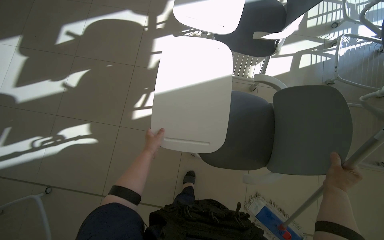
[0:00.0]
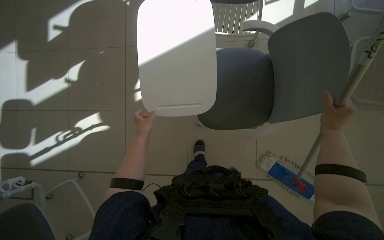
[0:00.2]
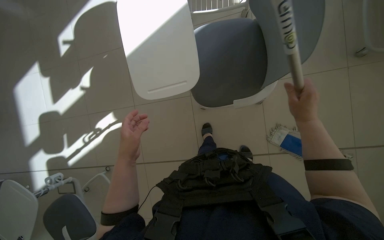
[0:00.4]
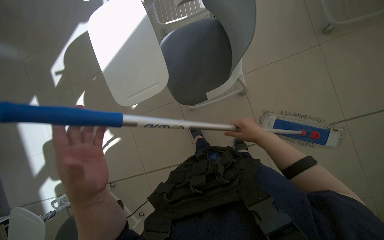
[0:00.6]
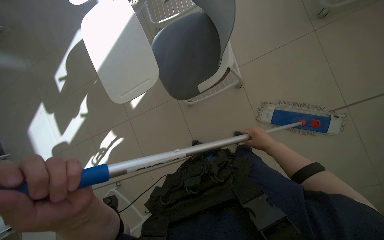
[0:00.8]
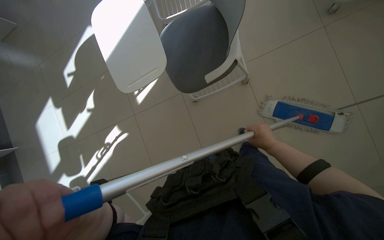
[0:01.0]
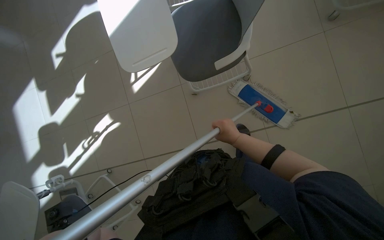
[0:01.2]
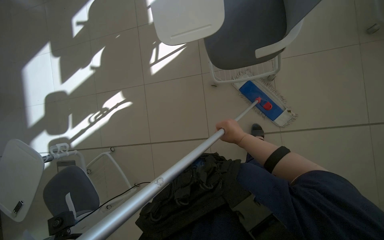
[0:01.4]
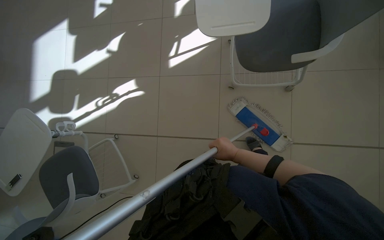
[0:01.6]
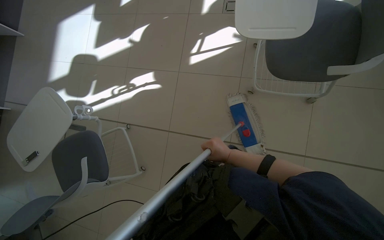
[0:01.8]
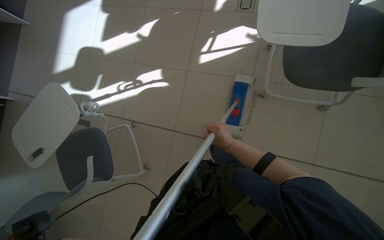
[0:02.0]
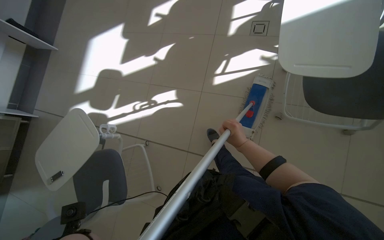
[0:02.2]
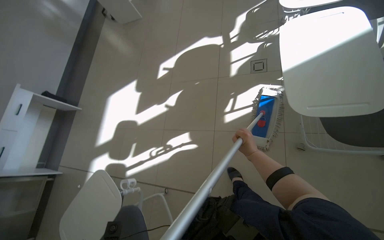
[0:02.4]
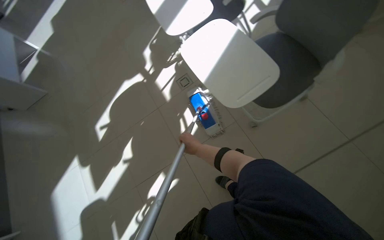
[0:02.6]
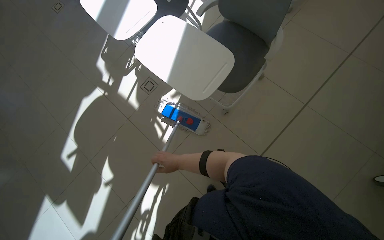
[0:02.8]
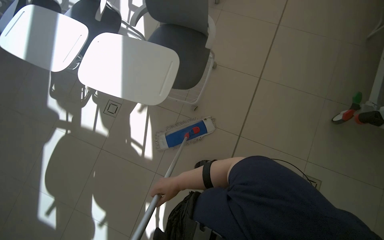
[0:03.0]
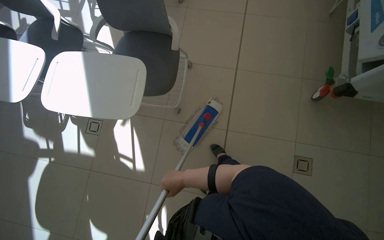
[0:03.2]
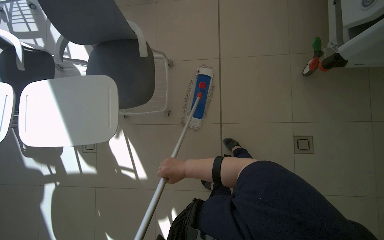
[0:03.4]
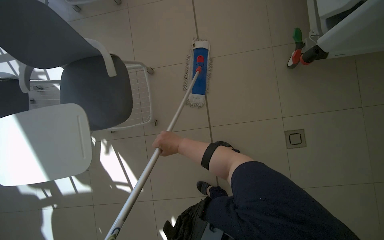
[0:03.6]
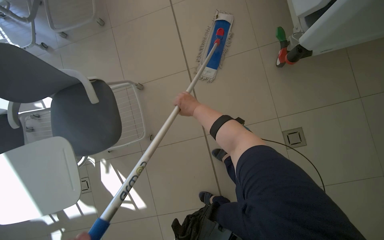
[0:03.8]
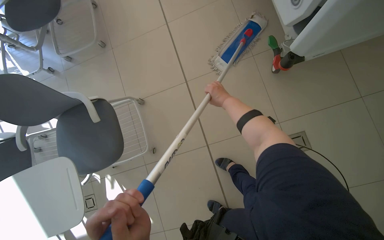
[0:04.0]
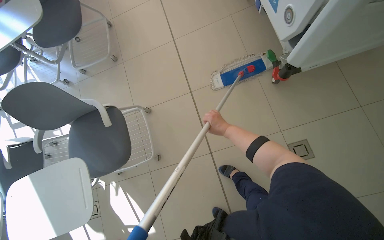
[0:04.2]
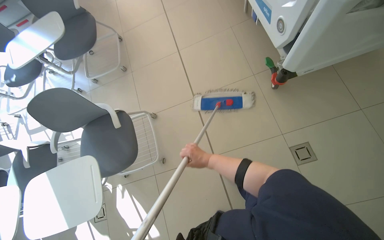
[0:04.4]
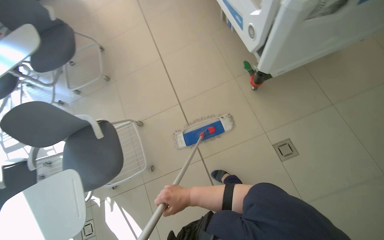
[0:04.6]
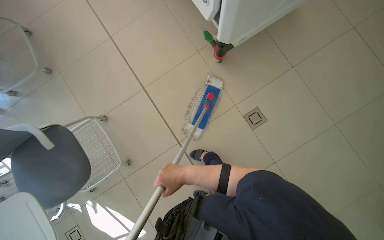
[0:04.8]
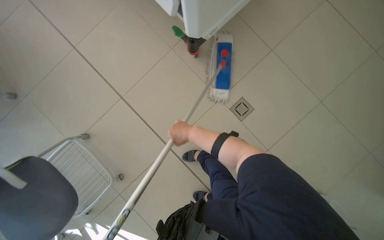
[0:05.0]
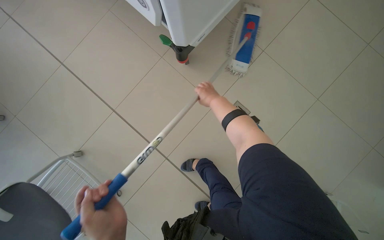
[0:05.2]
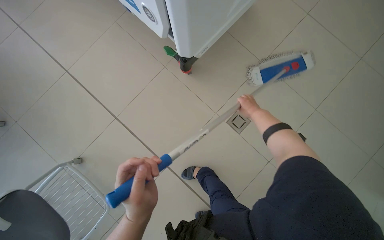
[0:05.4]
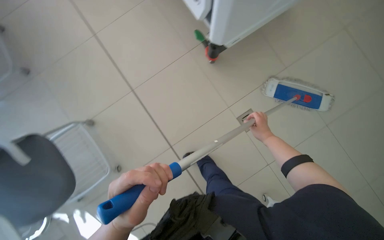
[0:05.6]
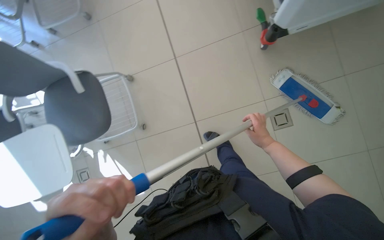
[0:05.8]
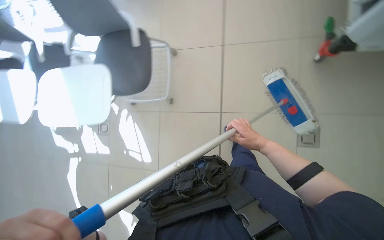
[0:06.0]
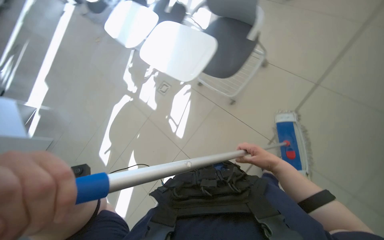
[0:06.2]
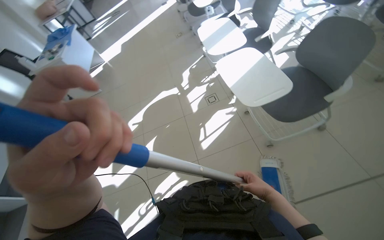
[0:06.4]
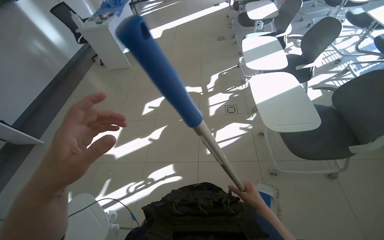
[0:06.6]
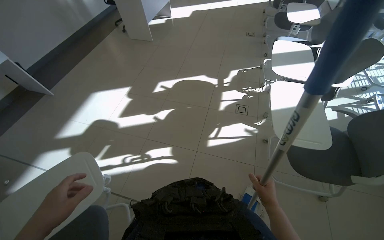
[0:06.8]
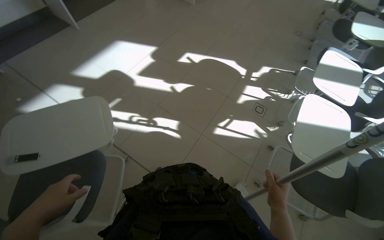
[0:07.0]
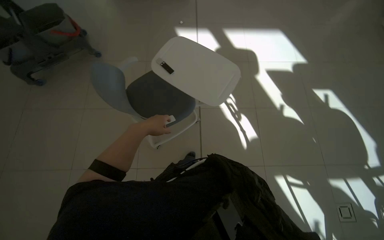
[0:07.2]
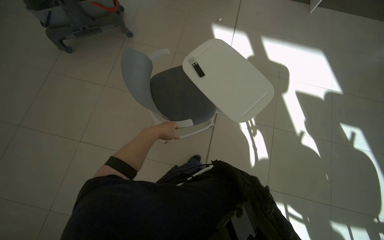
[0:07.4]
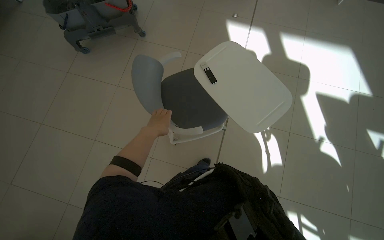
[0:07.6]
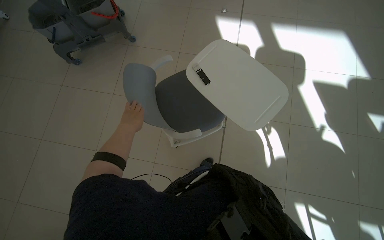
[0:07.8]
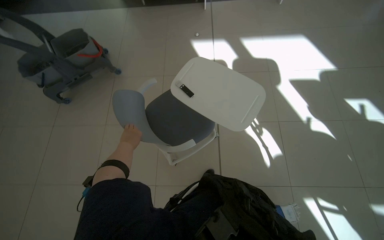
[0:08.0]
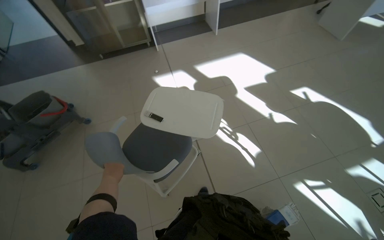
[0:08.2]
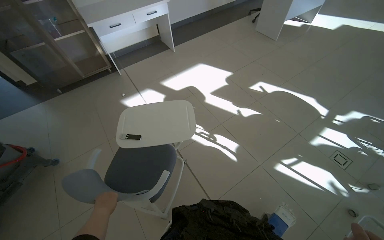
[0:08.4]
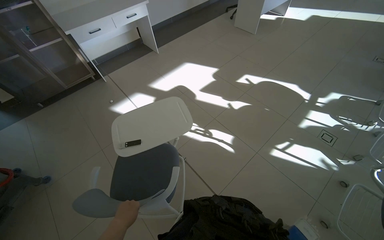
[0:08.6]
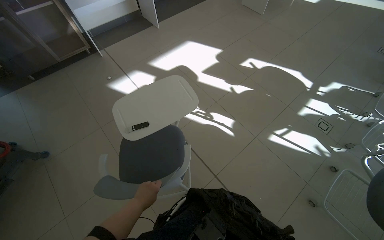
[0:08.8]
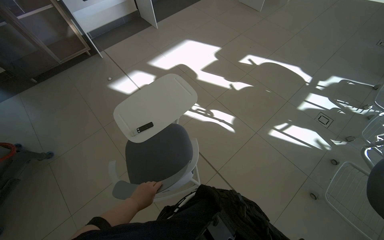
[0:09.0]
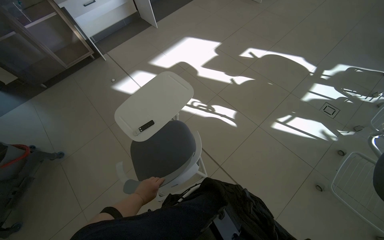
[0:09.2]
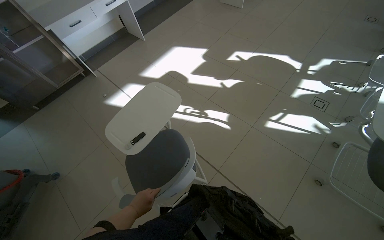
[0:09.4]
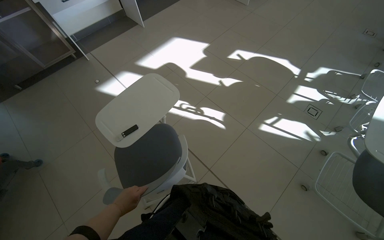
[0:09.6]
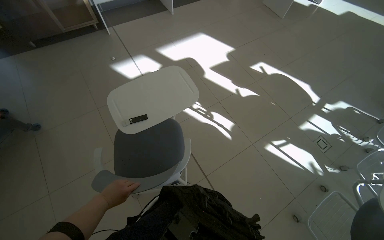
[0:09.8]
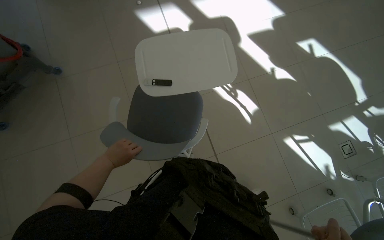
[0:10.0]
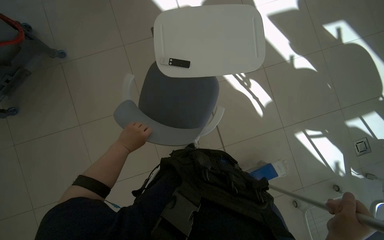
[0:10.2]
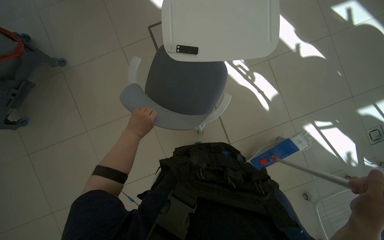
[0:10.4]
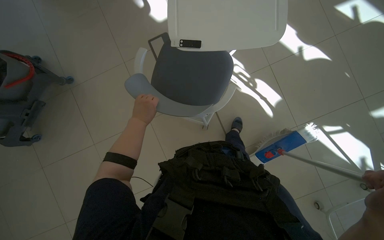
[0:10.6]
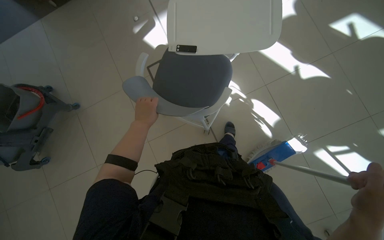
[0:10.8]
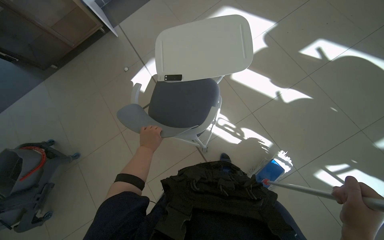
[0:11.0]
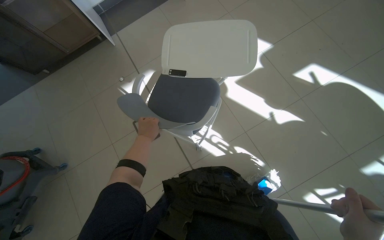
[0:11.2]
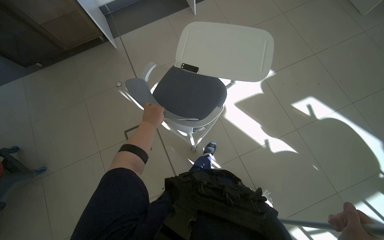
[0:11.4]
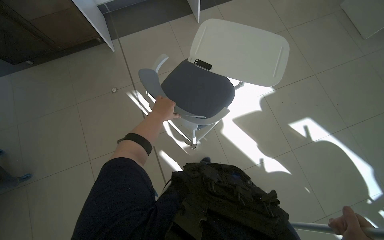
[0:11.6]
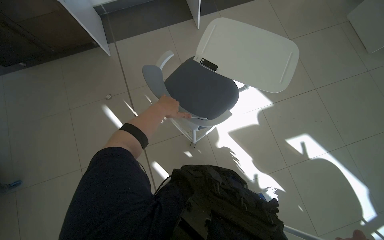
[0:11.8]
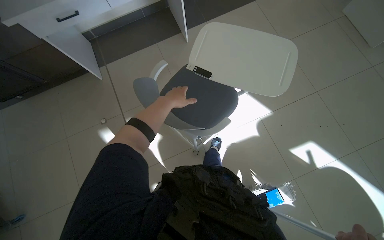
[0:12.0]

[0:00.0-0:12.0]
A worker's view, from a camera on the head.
Job: mopping floor.
The whole recording: Mopping the room floor. The worker mops the tiled floor in the room, moving around furniture and equipment.
0:00.0 to 0:01.6: The head travels roughly 40 cm.
0:01.6 to 0:03.0: The head turns to the right by approximately 45 degrees. The view tips upward by some 25 degrees.
0:04.4 to 0:06.0: The head rotates some 20 degrees to the right.
0:07.6 to 0:09.0: The head turns to the right by about 60 degrees. The wearer looks roughly 20 degrees further upward.
0:09.0 to 0:10.4: The wearer looks some 25 degrees further downward.
0:10.4 to 0:12.0: The wearer moves about 1 m. The view tilts roughly 15 degrees upward.

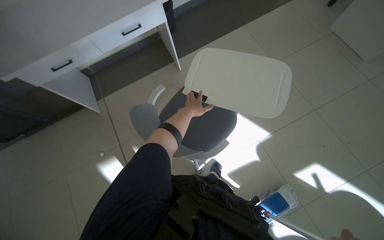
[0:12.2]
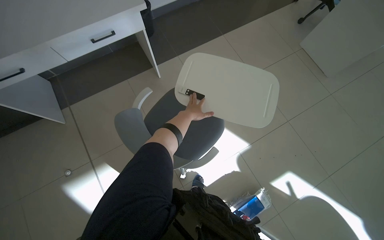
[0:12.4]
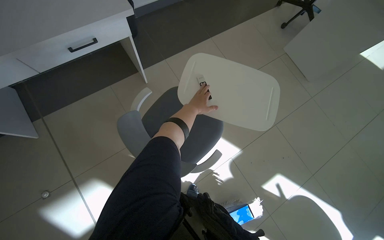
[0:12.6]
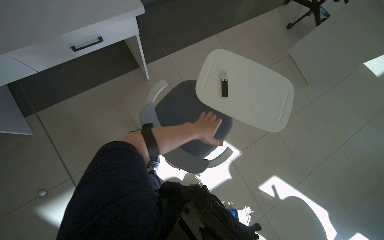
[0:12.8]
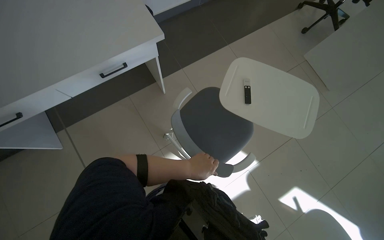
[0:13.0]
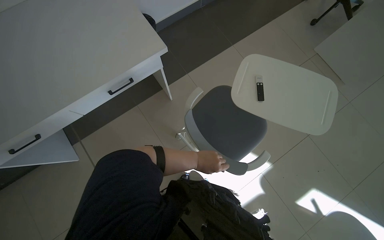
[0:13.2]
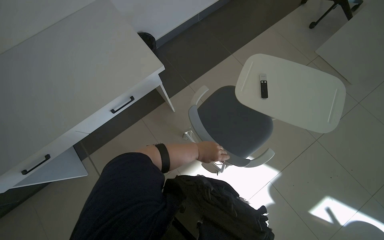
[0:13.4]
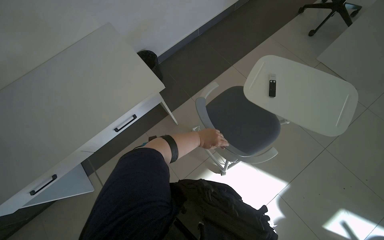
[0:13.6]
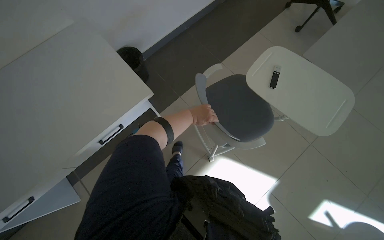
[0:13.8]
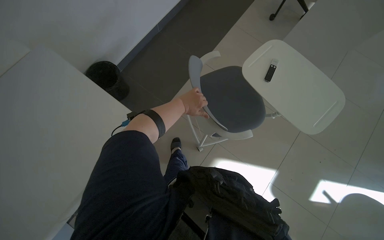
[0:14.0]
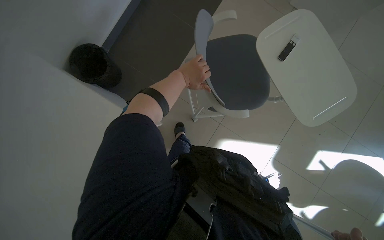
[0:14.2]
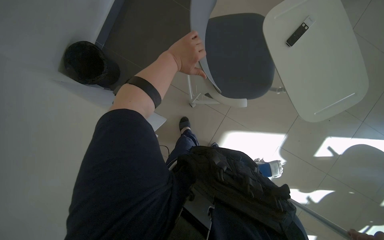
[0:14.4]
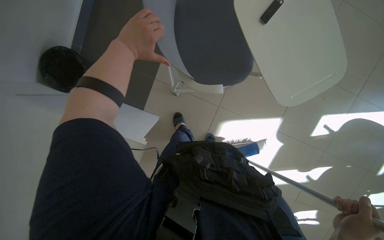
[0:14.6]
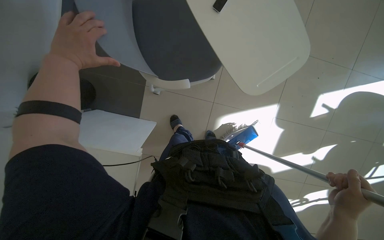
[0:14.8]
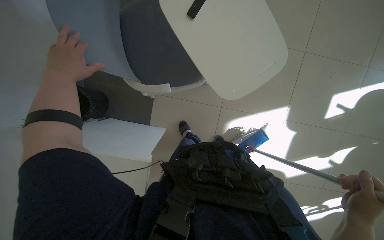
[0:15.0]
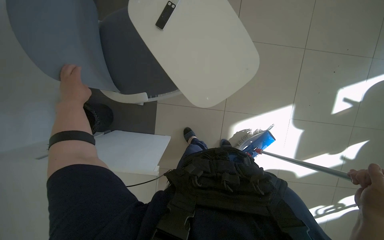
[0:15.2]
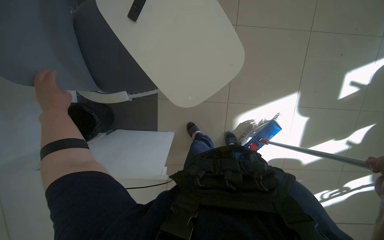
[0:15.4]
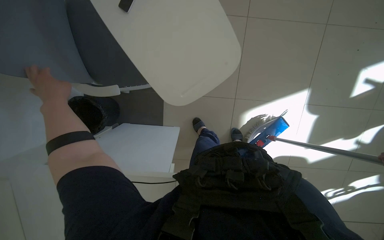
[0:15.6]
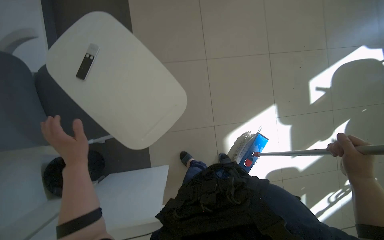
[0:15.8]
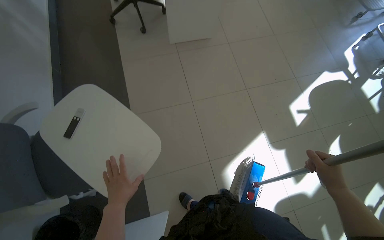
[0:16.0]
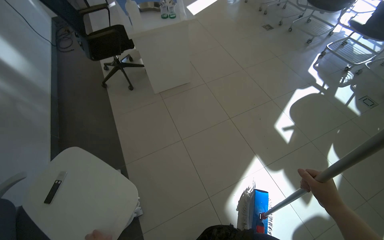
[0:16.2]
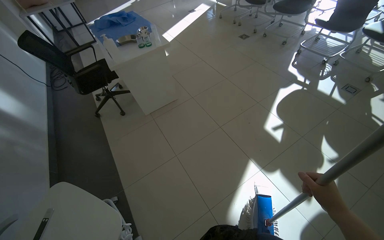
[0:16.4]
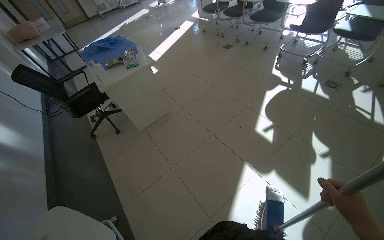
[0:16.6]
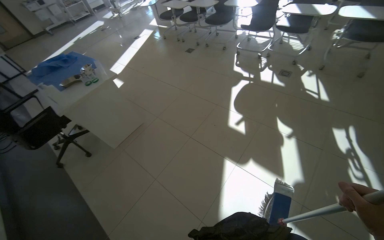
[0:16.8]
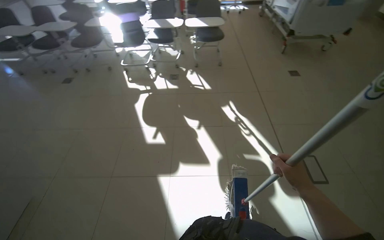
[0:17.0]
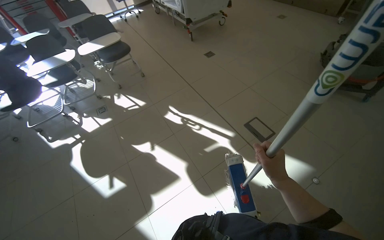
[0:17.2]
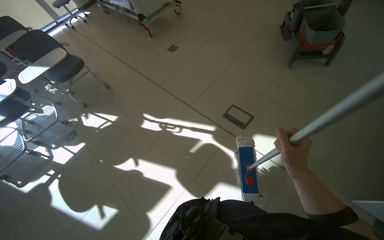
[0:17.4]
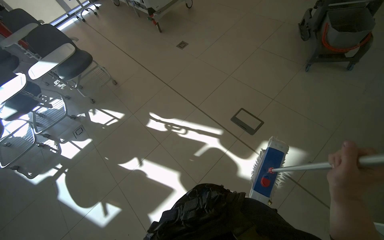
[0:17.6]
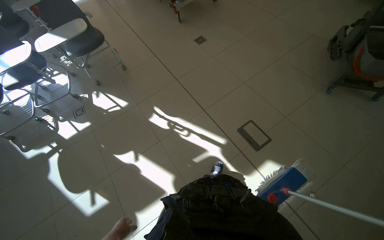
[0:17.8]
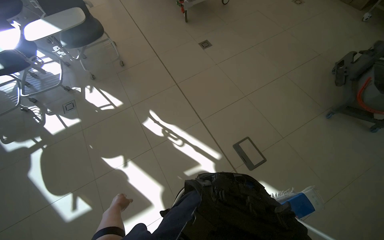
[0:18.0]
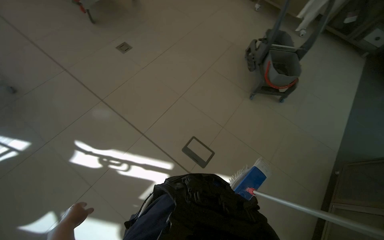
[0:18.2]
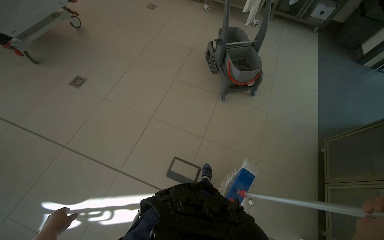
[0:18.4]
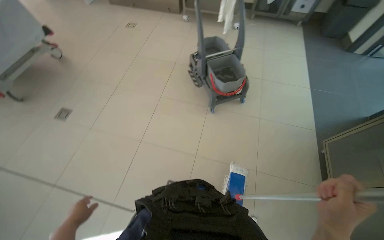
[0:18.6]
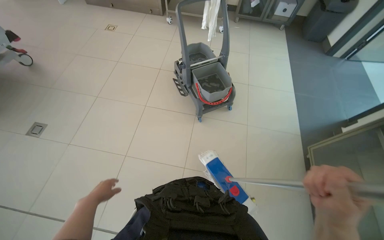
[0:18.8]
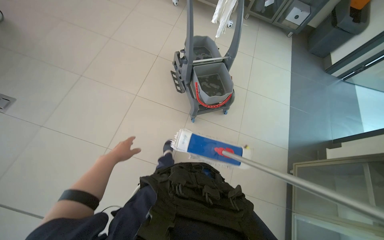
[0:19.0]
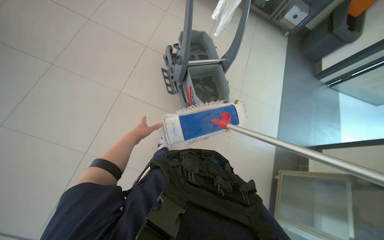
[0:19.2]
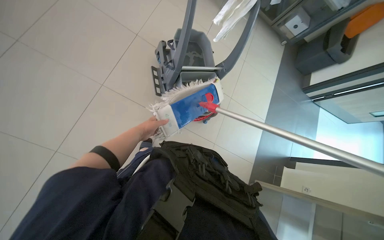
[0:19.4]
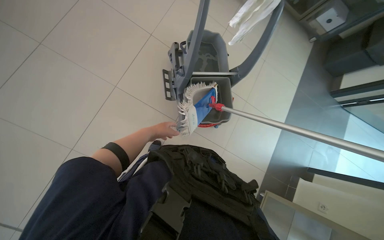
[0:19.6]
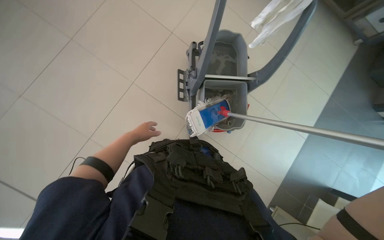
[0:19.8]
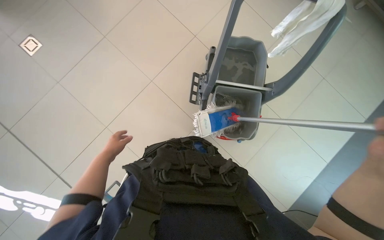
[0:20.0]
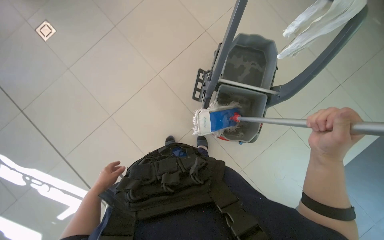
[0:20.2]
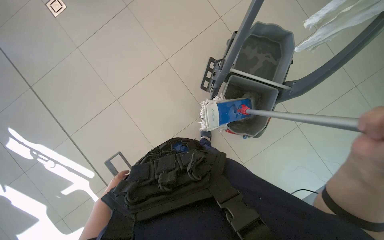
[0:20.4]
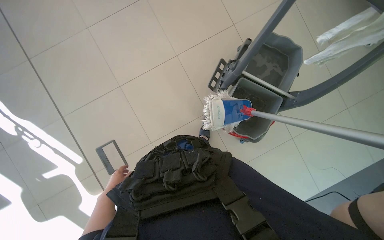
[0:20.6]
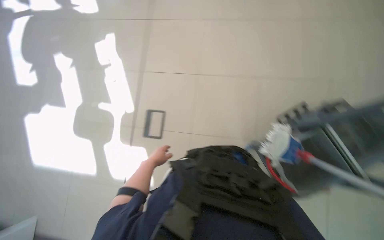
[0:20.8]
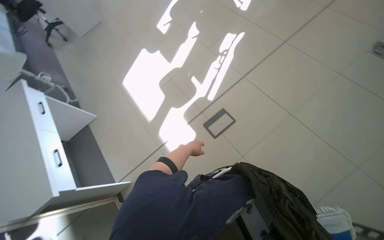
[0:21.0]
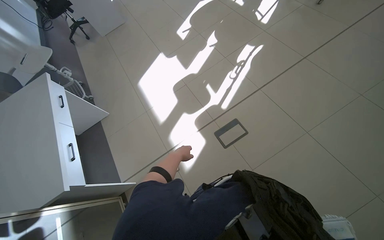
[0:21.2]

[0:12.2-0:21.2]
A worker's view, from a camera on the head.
Job: mopping floor.
The whole recording: Mopping the room floor. The worker mops the tiled floor in the room, moving around furniture and equipment.
0:12.2 to 0:13.8: The camera is carried some 70 cm.
0:13.8 to 0:15.2: Everything in view rotates roughly 35 degrees counterclockwise. The left hand goes approximately 25 cm to the left, up the picture and nearer to the camera.
0:15.2 to 0:16.6: The camera is carried approximately 50 cm. The view tips upward by roughly 45 degrees. The scene rotates counterclockwise by about 50 degrees.
0:16.6 to 0:18.2: The camera is carried roughly 1 m. The head rotates some 105 degrees to the right.
0:18.2 to 0:19.8: The camera is carried approximately 1 m. The view tilts some 15 degrees downward.
